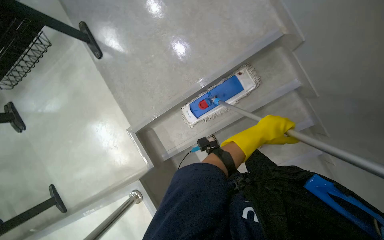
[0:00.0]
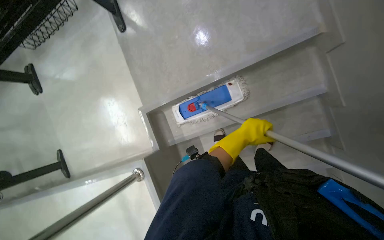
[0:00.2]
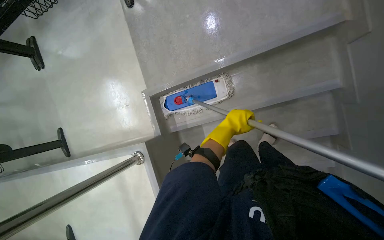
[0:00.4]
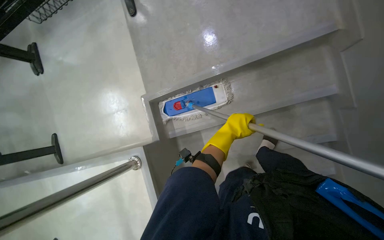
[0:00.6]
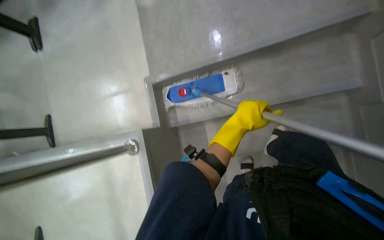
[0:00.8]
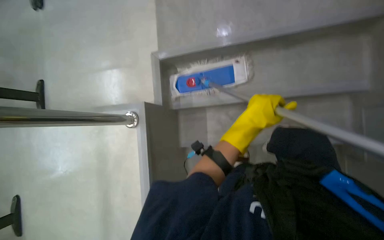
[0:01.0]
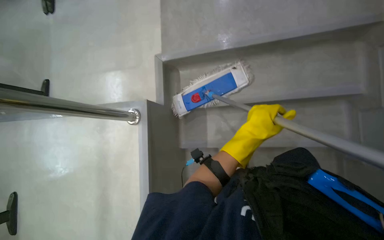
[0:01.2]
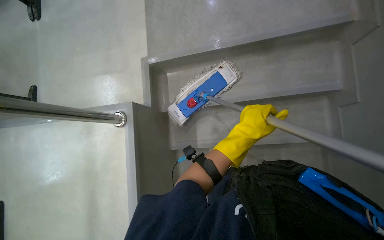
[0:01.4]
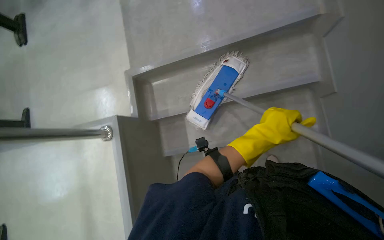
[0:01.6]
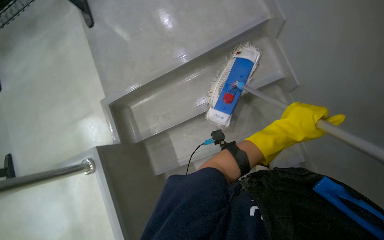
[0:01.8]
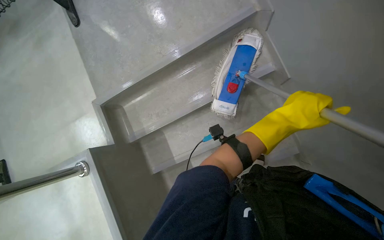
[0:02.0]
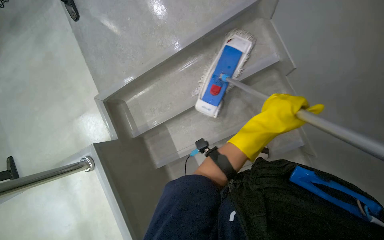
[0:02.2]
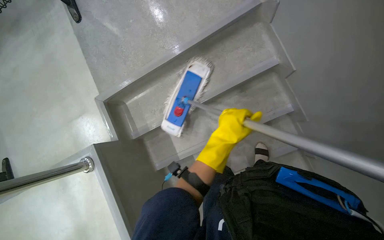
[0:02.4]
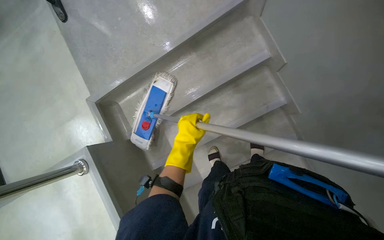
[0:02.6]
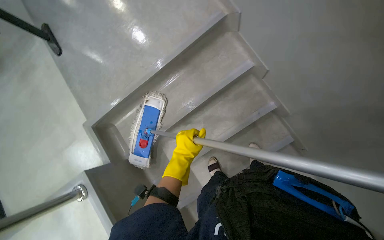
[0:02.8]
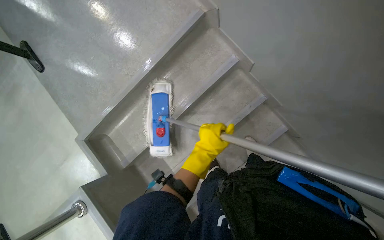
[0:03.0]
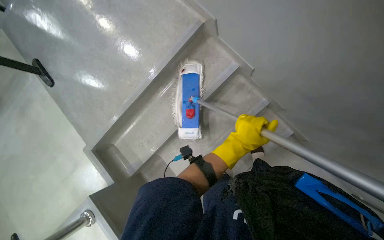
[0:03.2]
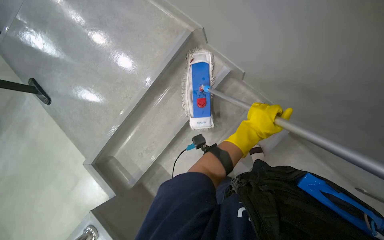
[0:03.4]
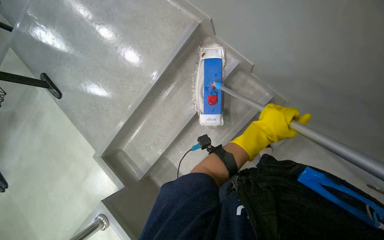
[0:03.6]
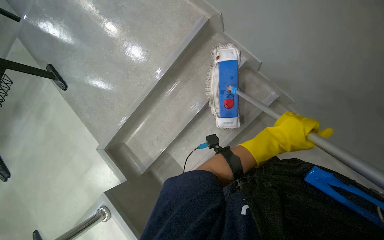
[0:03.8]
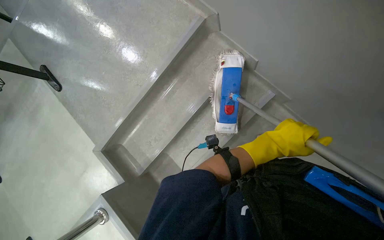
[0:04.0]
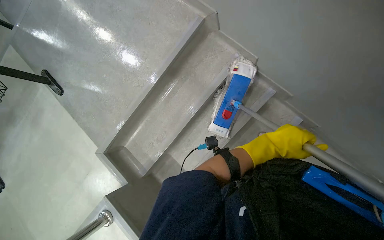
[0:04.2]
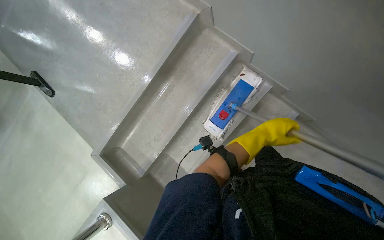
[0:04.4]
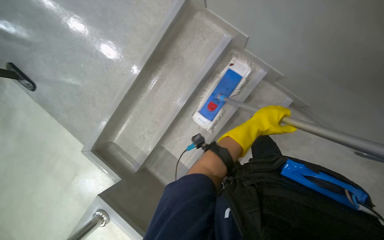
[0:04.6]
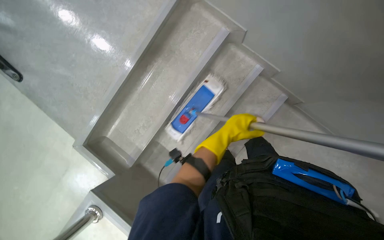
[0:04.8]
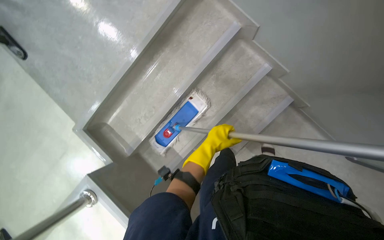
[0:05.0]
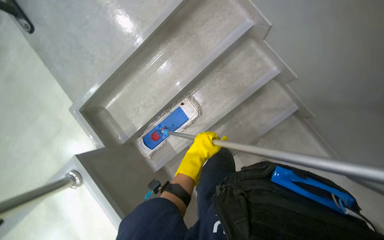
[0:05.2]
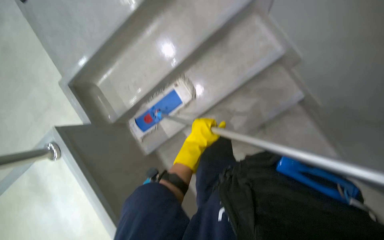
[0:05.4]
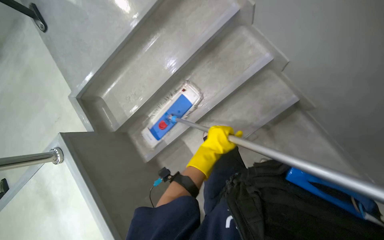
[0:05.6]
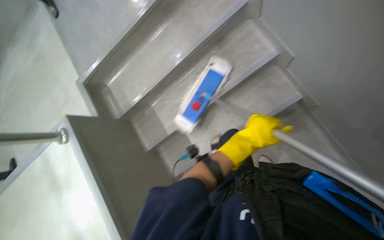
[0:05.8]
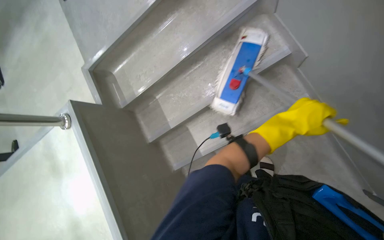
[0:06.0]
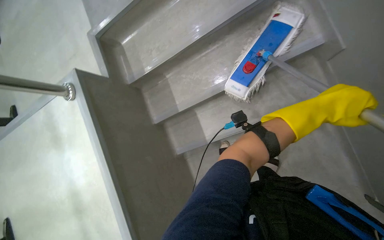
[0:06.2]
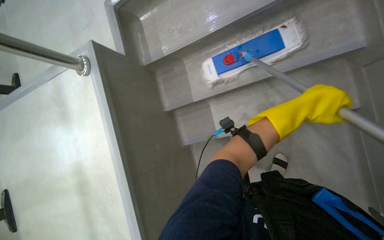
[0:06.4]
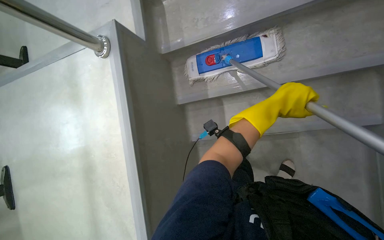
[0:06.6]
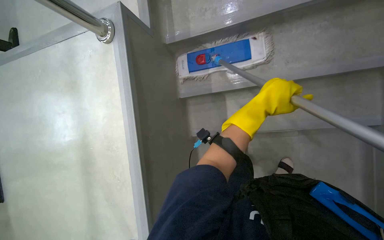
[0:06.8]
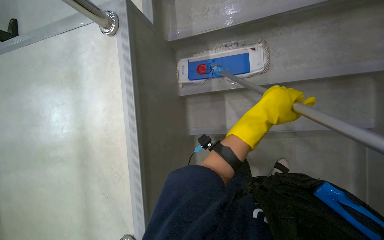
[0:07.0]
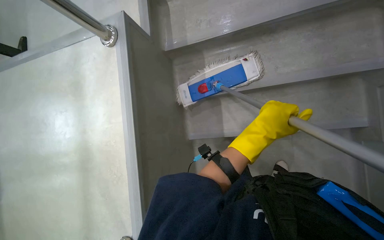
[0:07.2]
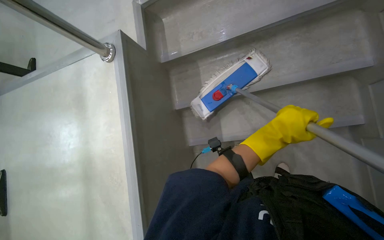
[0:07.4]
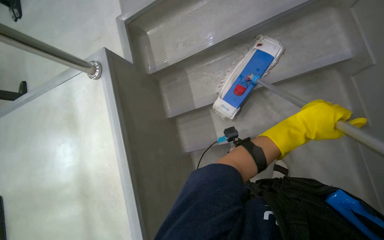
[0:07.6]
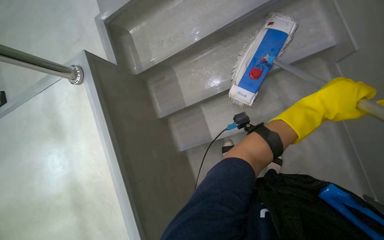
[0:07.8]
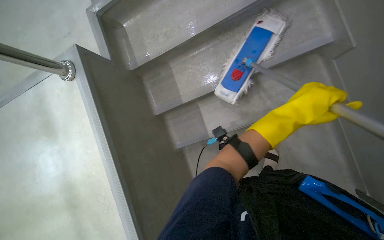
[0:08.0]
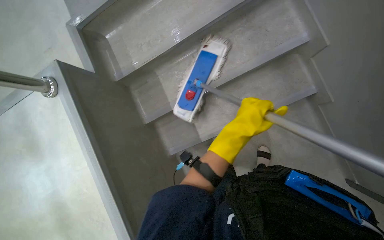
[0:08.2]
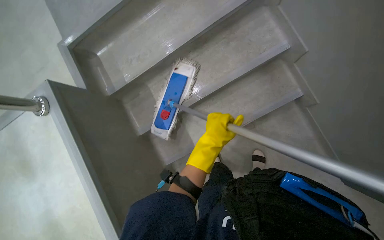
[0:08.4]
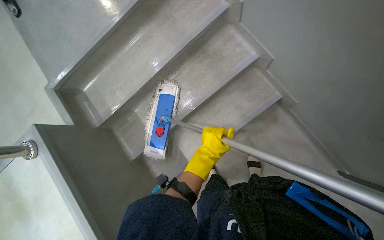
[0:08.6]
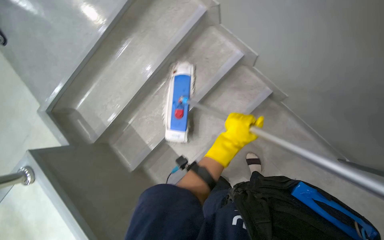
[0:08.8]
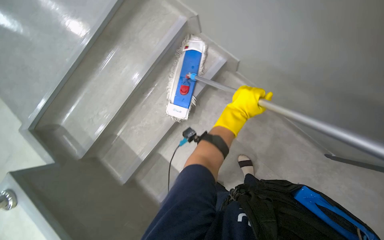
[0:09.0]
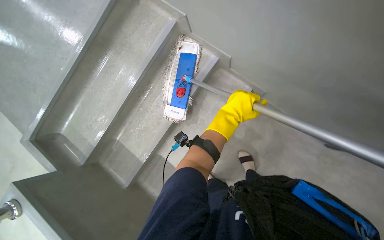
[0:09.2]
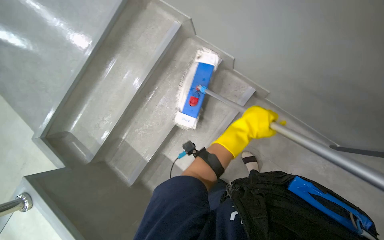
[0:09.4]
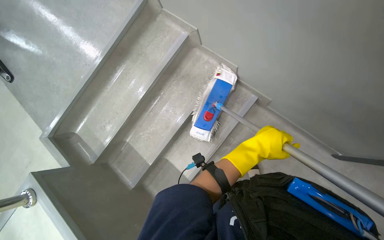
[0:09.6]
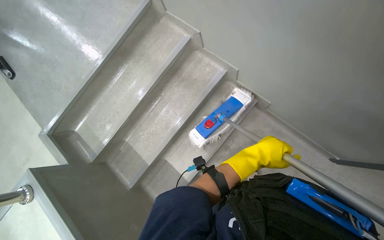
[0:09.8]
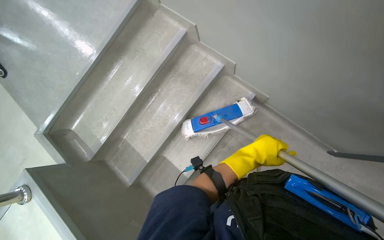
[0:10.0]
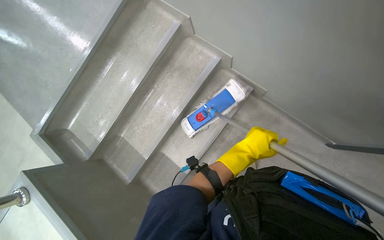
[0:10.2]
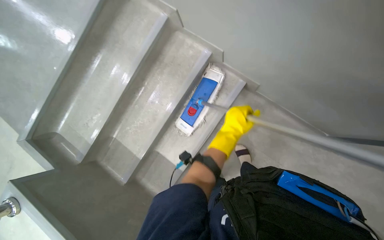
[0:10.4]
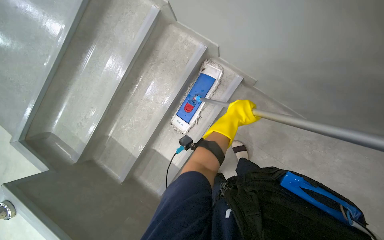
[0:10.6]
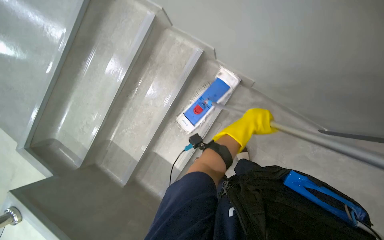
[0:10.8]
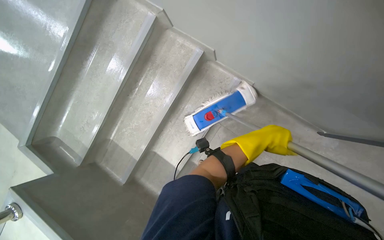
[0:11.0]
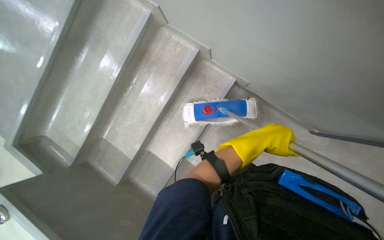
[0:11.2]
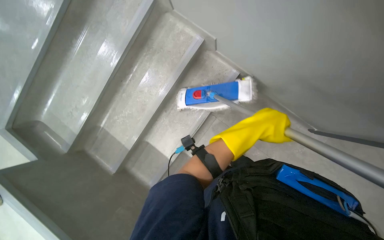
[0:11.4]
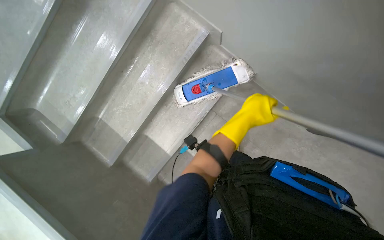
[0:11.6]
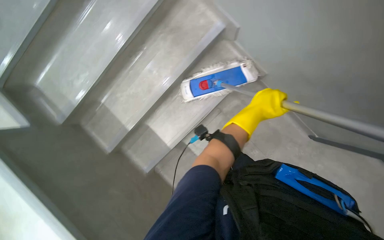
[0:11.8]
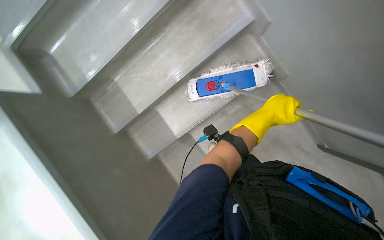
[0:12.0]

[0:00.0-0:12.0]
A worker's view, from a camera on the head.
Job: mopping floor.
The whole recording: Mopping lecture hall floor. The worker mops the floor of the lecture hall, moving chairs and re-wetting the mop as needed.
0:01.6 to 0:03.0: The left hand moves to the left, some 15 cm.
0:03.0 to 0:04.4: The left hand shifts approximately 25 cm to the right and farther from the camera.
0:04.4 to 0:06.0: The wearer looks roughly 10 degrees further downward. The left hand travels to the left and back again, approximately 10 cm each way.
0:06.0 to 0:07.6: The left hand moves some 20 cm to the left and comes back.
0:09.0 to 0:10.4: The left hand shifts about 10 cm down the picture.
0:10.4 to 0:12.0: The left hand goes approximately 10 cm to the right.

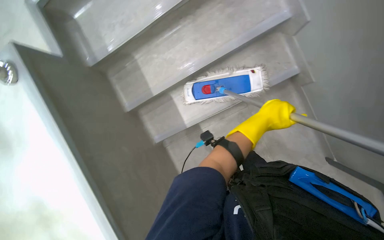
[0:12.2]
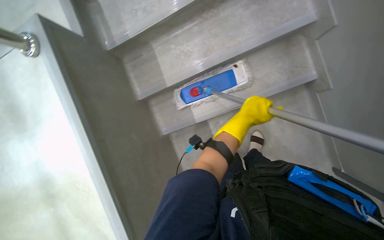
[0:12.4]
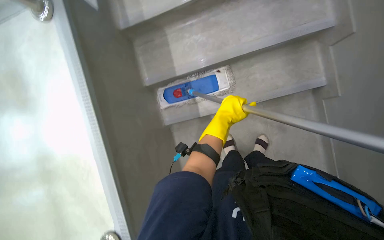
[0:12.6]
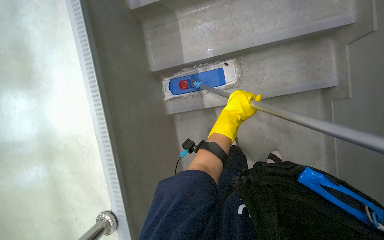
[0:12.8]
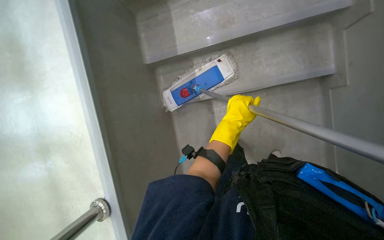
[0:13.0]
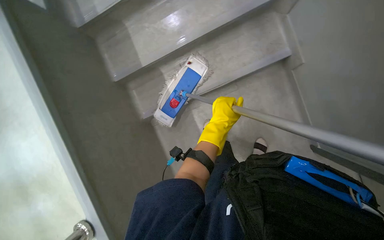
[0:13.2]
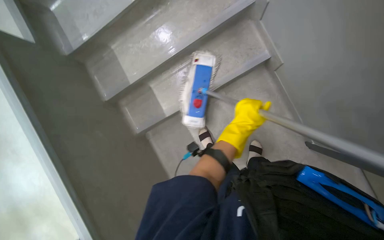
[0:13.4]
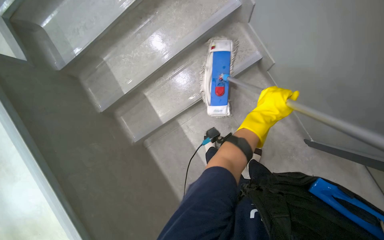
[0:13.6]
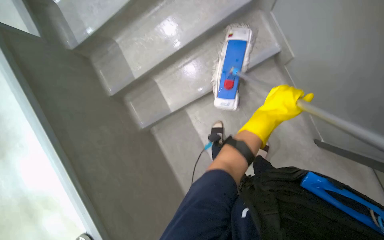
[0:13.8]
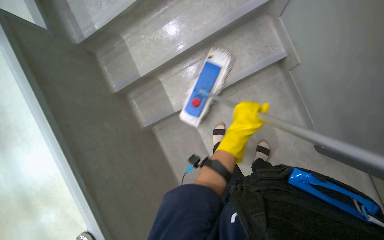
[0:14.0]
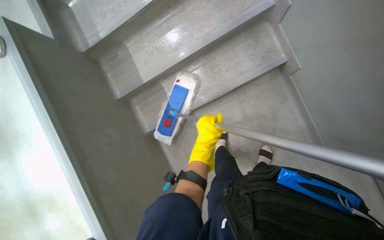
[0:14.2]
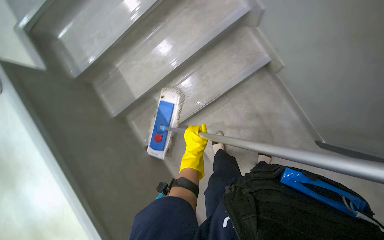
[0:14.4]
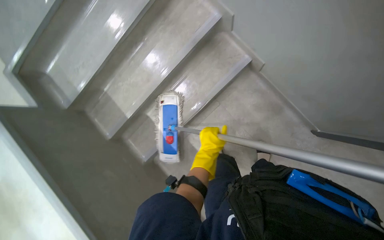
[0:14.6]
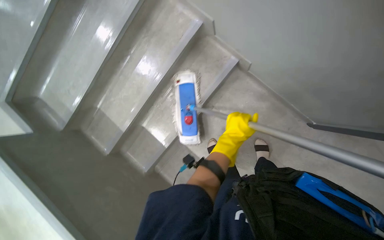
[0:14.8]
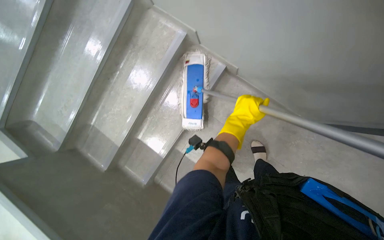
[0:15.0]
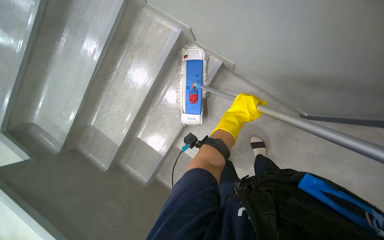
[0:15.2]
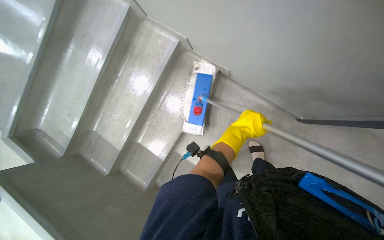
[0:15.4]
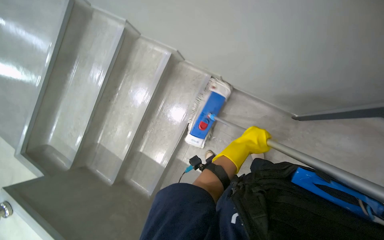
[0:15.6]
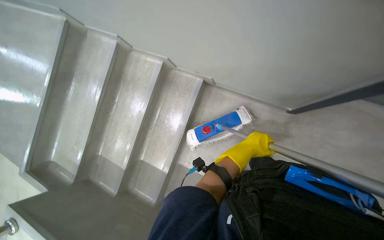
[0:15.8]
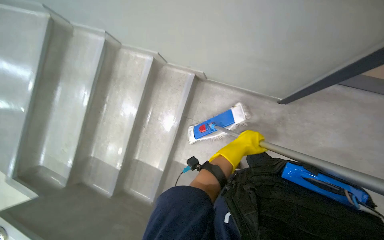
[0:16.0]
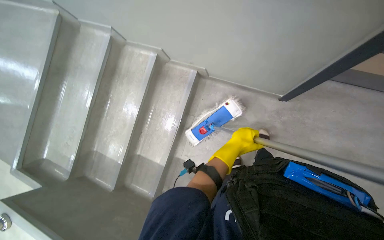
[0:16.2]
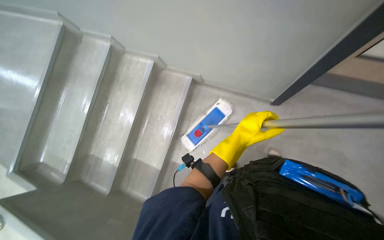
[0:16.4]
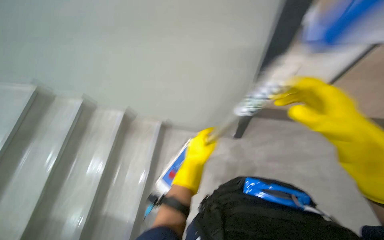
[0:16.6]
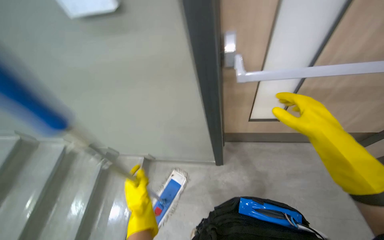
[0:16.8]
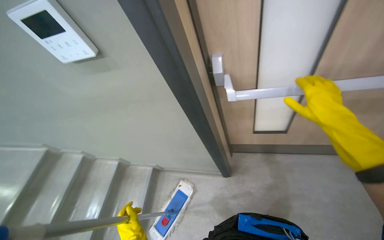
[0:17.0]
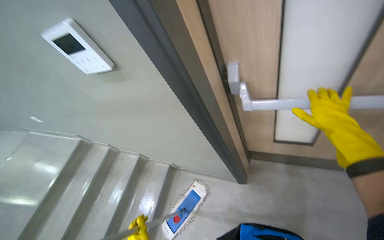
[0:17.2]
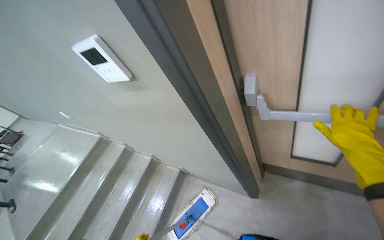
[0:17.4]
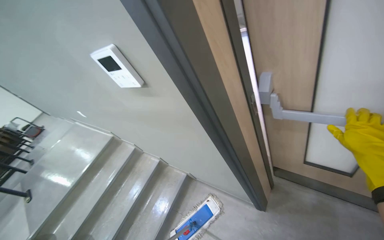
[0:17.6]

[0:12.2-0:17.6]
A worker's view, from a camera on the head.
Job: mopping floor.
The whole recording: Mopping lecture hall floor. The worker mops the floor of the lecture hall, moving chairs and re-wetting the mop as needed.
0:12.2 to 0:13.6: The camera travels about 50 cm.
0:15.0 to 0:16.2: The left hand travels down the picture by some 15 cm.
0:16.2 to 0:17.6: The camera pitches upward, by roughly 30 degrees.

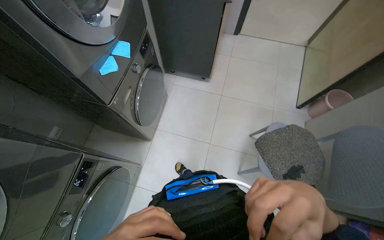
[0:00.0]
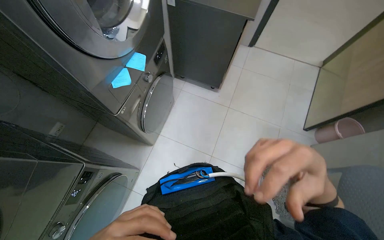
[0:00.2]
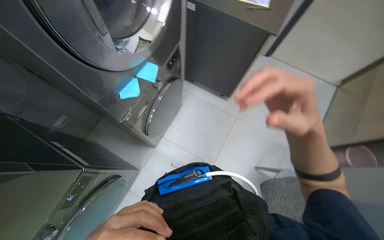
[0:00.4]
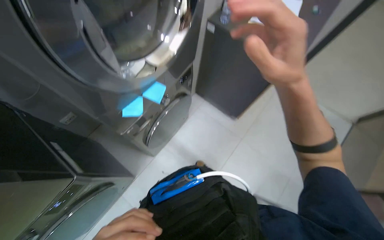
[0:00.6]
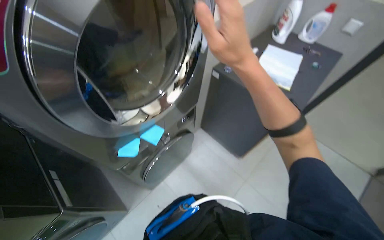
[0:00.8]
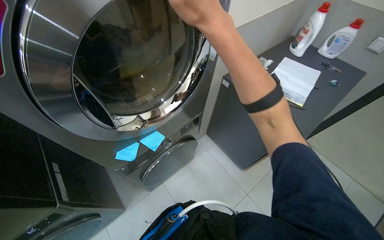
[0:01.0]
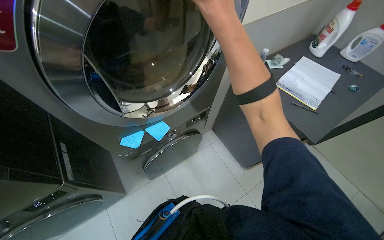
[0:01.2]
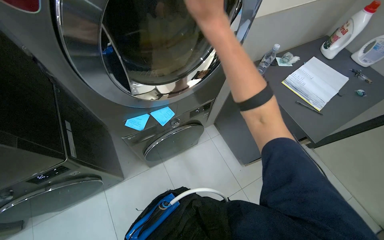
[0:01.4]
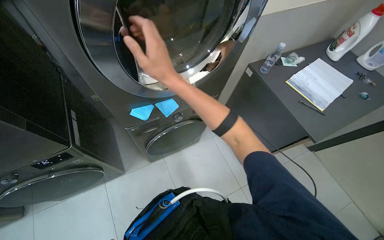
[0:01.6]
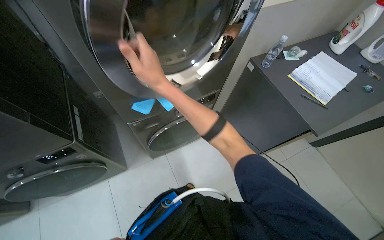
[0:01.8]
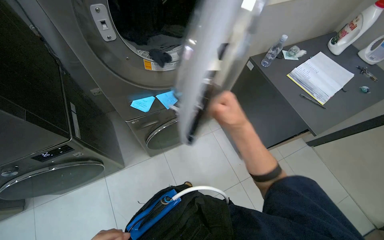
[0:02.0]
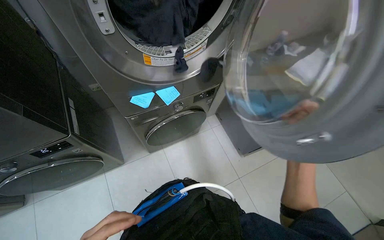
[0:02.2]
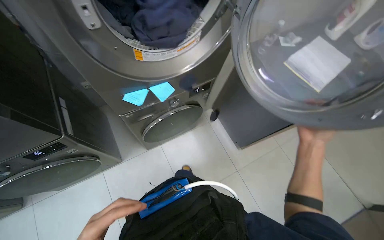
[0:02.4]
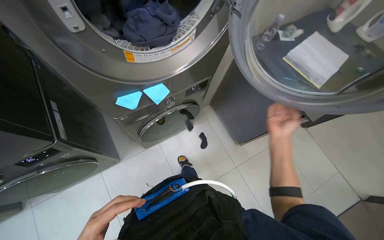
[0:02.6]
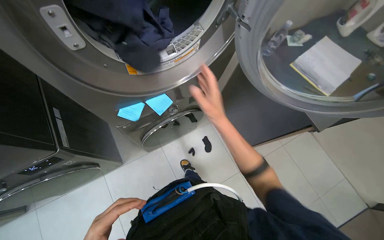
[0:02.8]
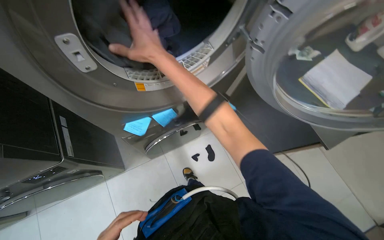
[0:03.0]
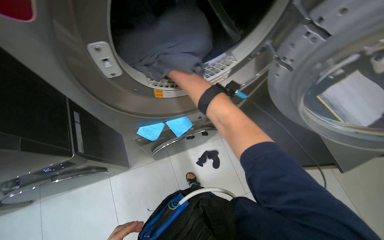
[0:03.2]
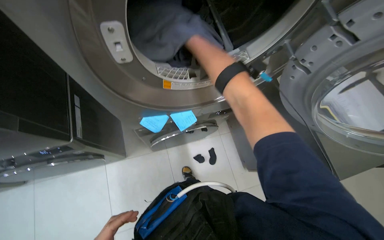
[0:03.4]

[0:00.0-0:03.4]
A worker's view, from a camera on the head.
Job: managing laundry.
The whole recording: Unloading dryer and collecting clothes. The worker unloads clothes from the dryer into a laundry basket and cleans the lint filter.
0:00.0 to 0:01.6: The wearer's head swings approximately 50 degrees to the left.
